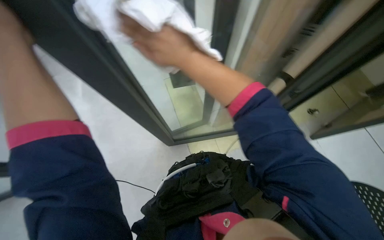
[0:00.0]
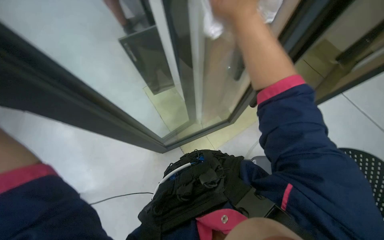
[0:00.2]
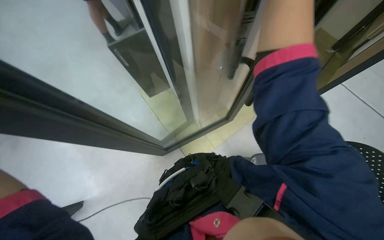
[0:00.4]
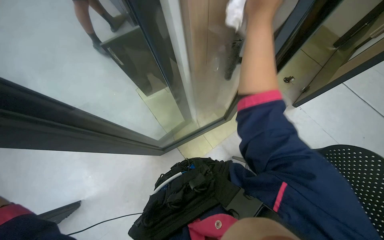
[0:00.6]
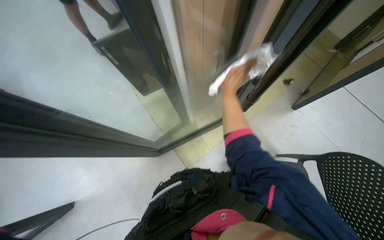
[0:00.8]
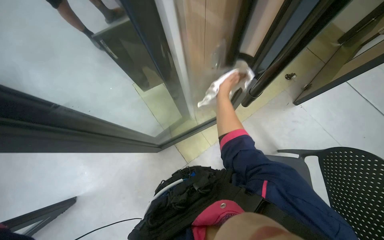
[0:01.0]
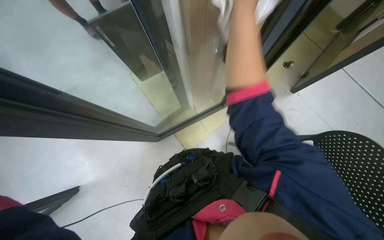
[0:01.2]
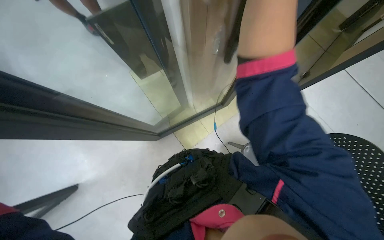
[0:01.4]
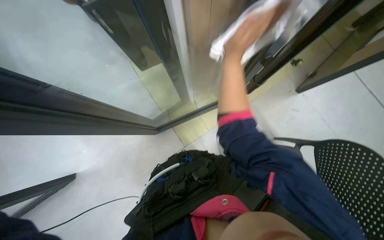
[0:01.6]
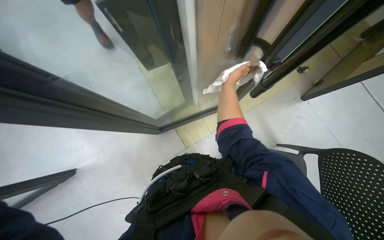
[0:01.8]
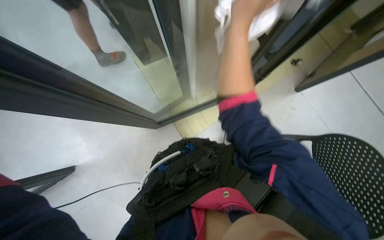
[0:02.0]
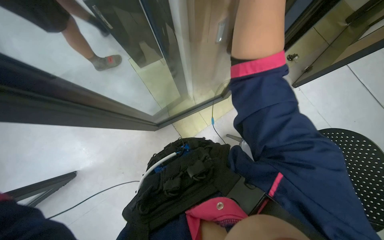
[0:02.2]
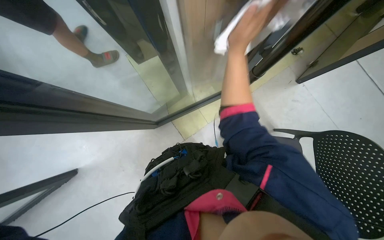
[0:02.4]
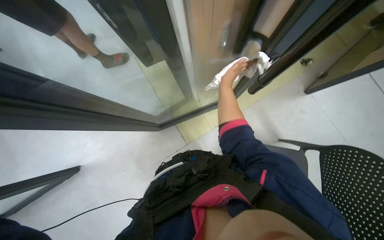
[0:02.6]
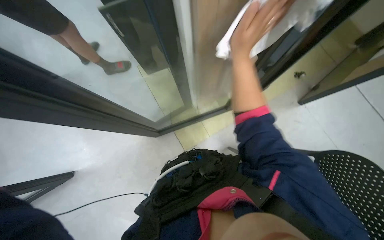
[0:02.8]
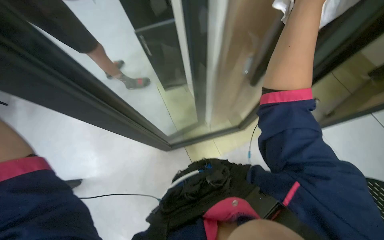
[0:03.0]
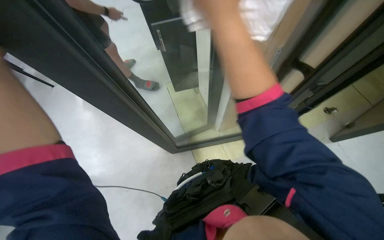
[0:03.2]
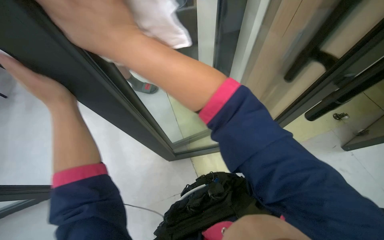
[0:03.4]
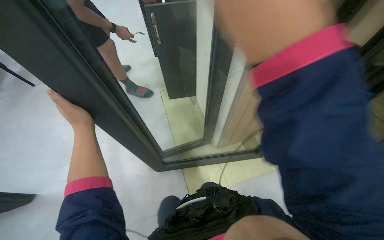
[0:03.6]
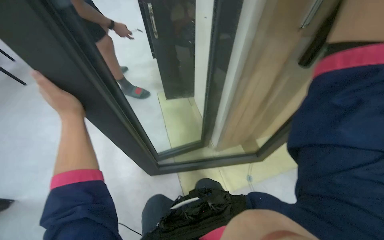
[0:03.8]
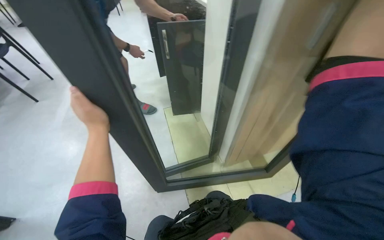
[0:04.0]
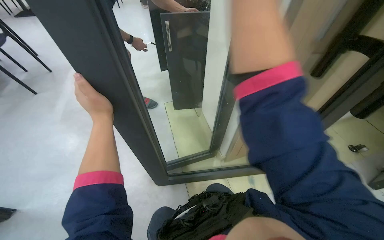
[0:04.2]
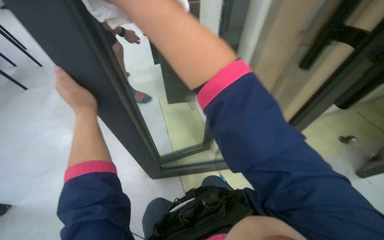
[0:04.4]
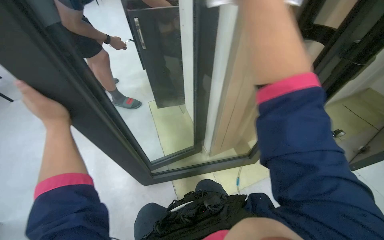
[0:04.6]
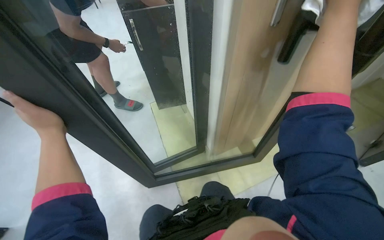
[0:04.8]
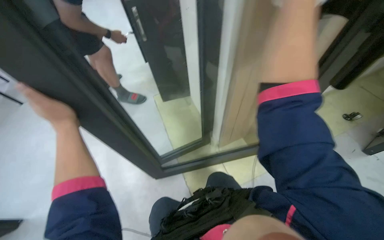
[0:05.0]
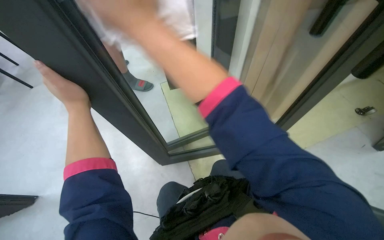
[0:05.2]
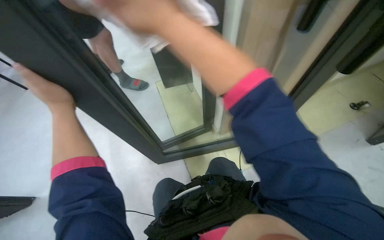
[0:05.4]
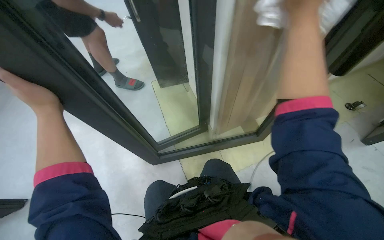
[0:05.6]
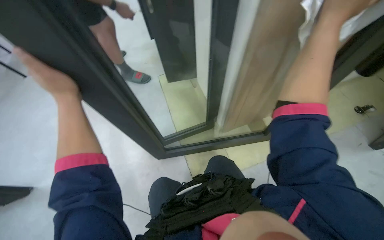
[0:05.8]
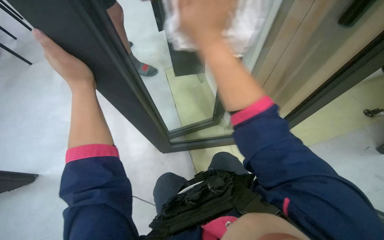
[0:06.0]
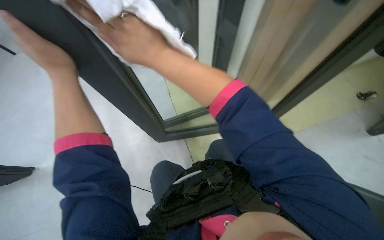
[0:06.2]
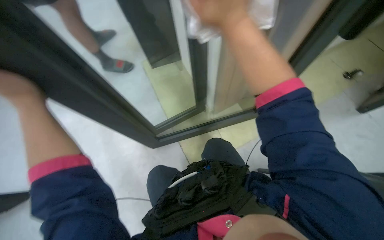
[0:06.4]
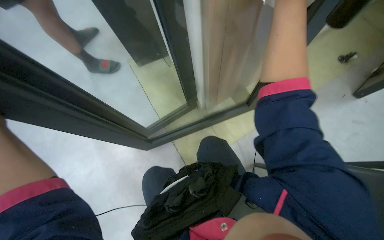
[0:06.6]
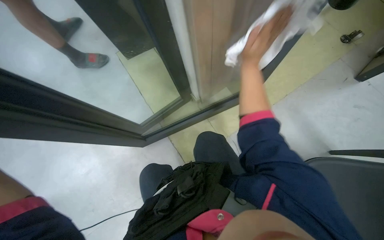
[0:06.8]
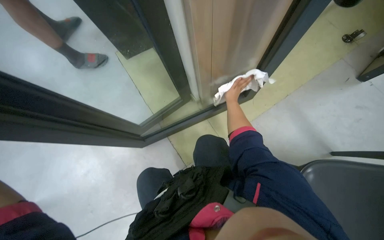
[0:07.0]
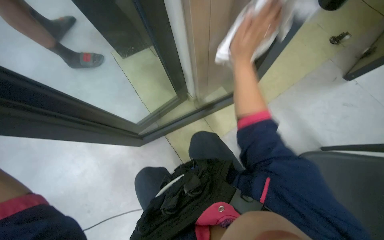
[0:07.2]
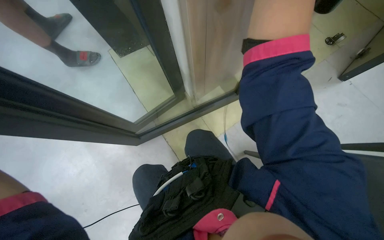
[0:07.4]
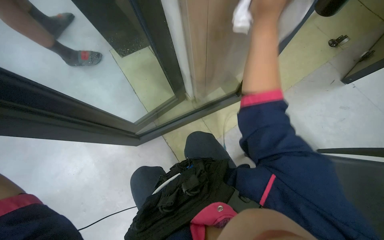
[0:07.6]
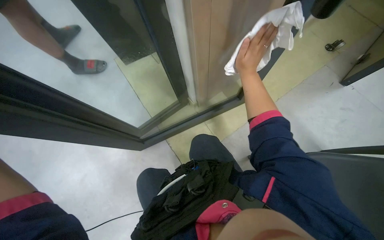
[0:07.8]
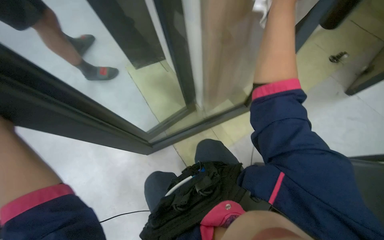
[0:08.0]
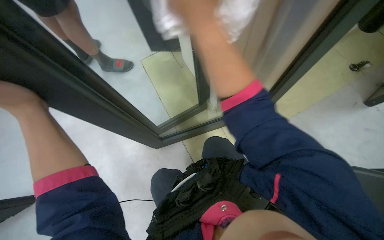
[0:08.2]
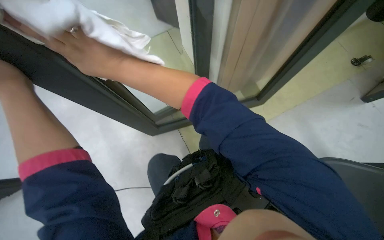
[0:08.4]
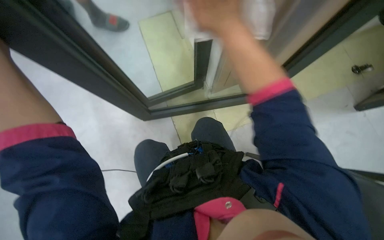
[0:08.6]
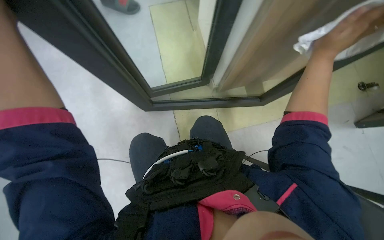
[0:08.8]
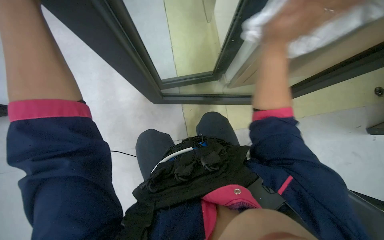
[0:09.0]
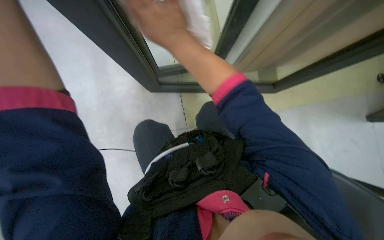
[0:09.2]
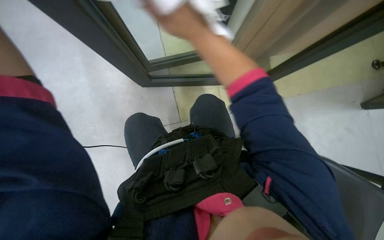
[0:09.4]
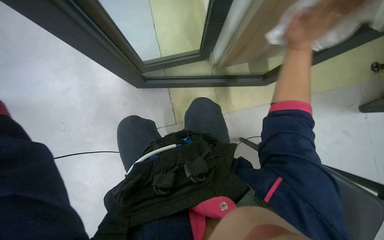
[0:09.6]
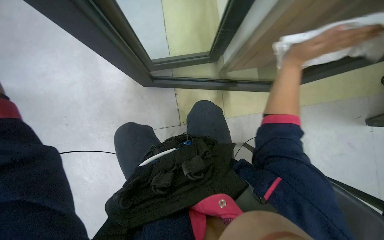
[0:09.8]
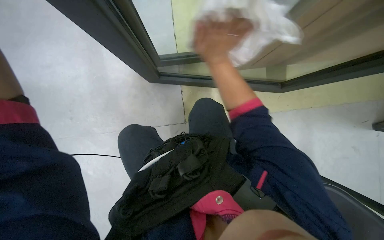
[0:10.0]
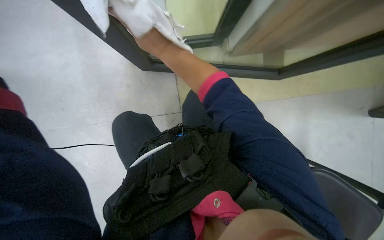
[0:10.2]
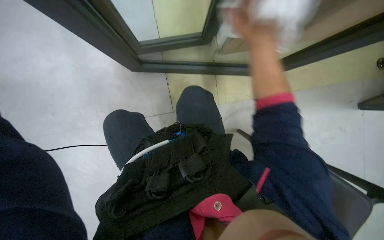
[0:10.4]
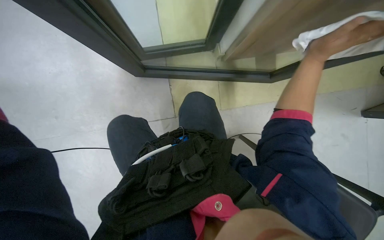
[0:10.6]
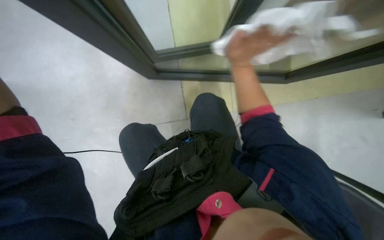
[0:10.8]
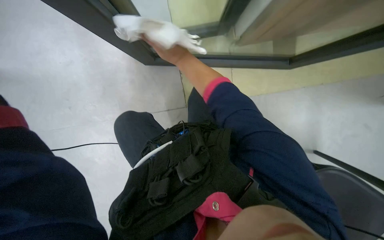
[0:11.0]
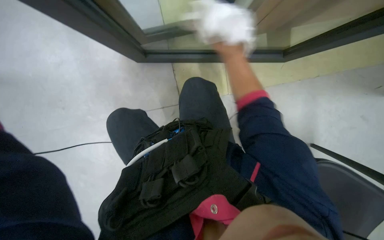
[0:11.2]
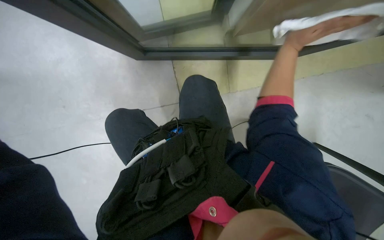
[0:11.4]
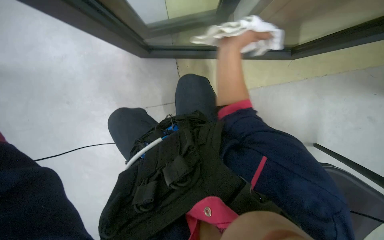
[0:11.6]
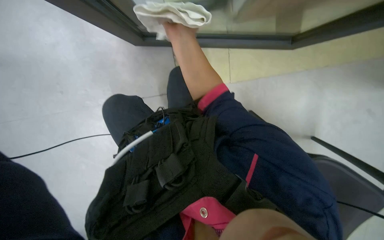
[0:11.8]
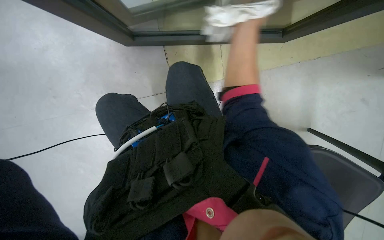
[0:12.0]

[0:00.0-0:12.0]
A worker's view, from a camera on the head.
Job: wiping surfaces.
The whole recording: Wiping glass partition. The worker sprays and wipes the glass partition with a cloth.
0:00.0 to 0:01.6: The right hand moves nearer and farther over approximately 30 cm, changing direction 2 times.
0:09.0 to 0:10.4: The right hand swings left and right, some 35 cm each way, with 3 reversals.
0:10.4 to 0:12.0: The right hand swings left and right, about 35 cm each way, with 3 reversals.

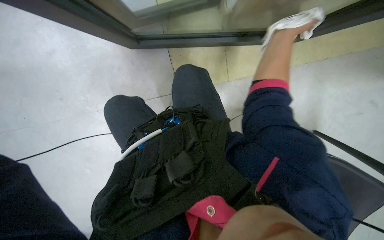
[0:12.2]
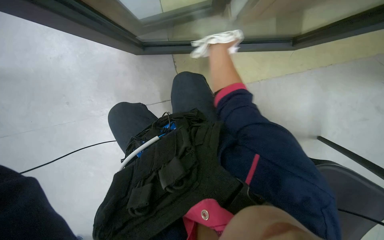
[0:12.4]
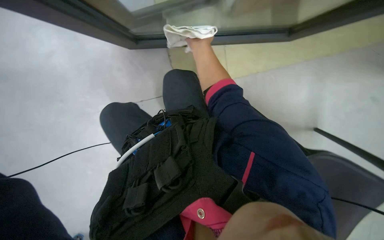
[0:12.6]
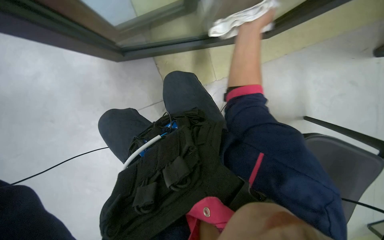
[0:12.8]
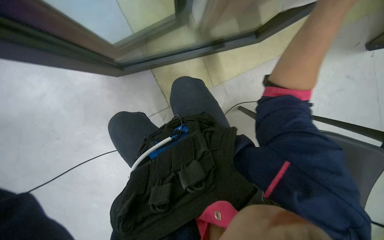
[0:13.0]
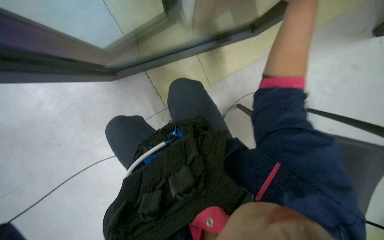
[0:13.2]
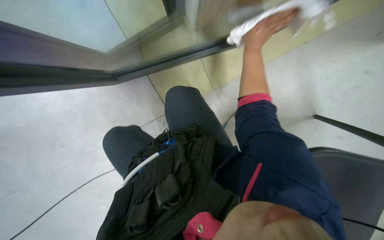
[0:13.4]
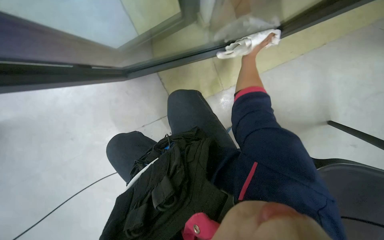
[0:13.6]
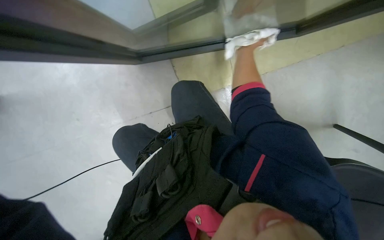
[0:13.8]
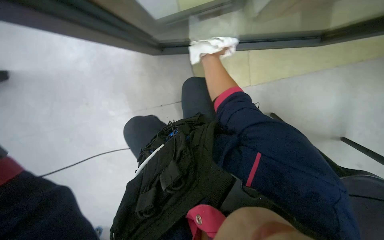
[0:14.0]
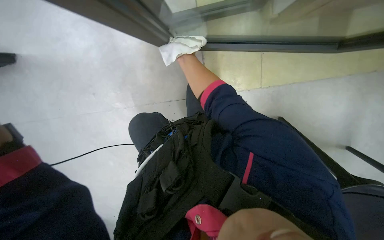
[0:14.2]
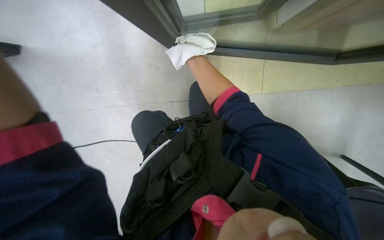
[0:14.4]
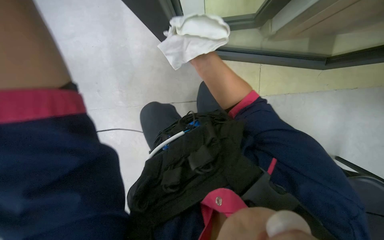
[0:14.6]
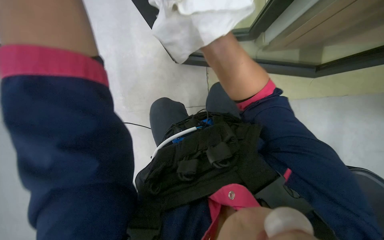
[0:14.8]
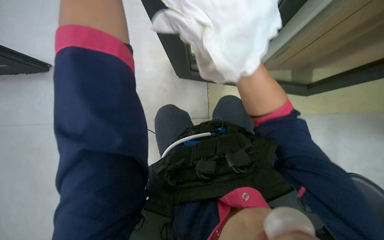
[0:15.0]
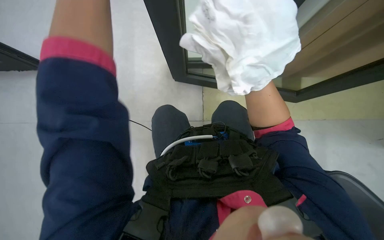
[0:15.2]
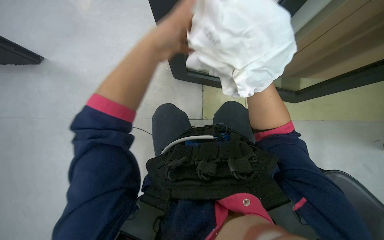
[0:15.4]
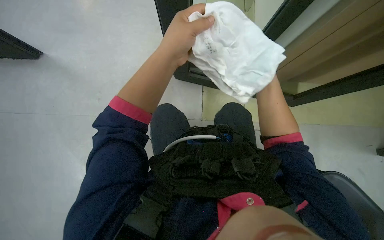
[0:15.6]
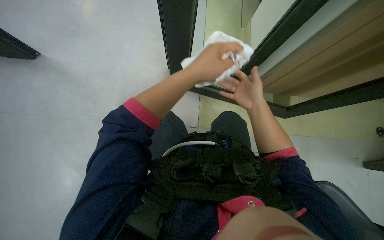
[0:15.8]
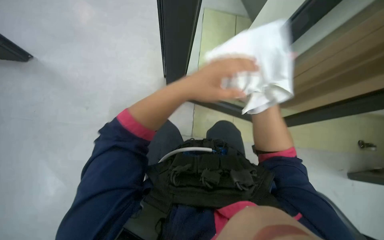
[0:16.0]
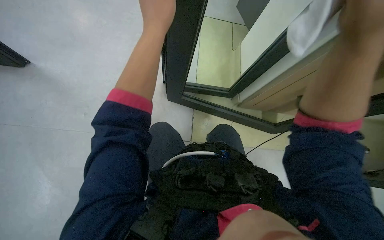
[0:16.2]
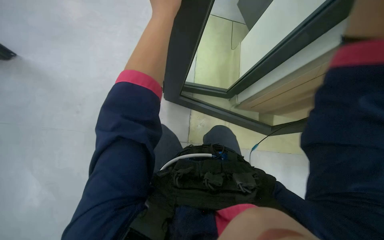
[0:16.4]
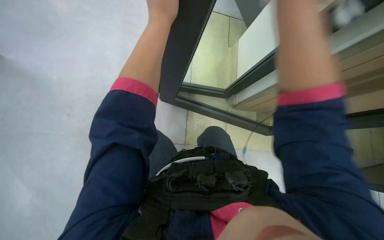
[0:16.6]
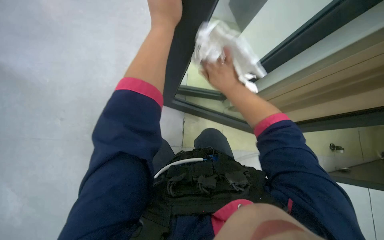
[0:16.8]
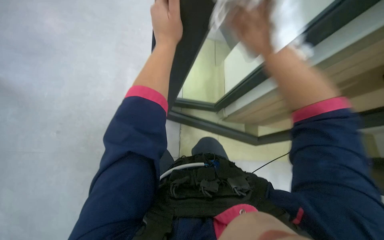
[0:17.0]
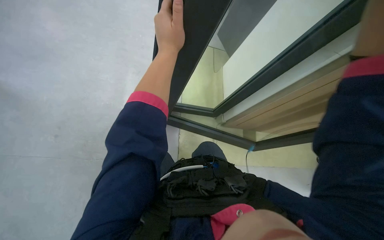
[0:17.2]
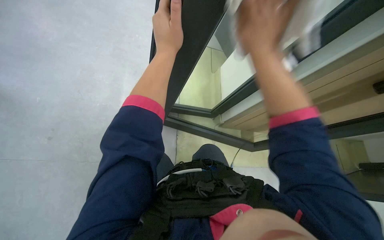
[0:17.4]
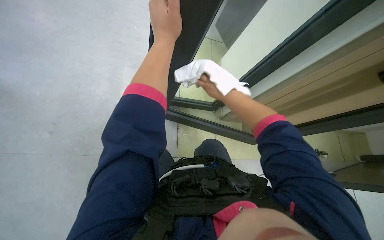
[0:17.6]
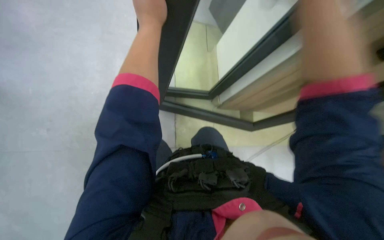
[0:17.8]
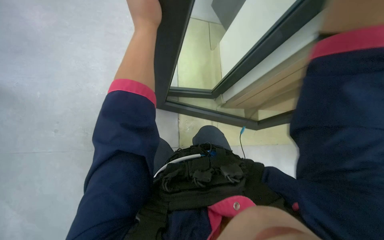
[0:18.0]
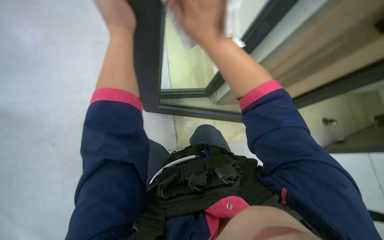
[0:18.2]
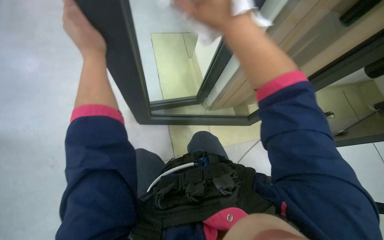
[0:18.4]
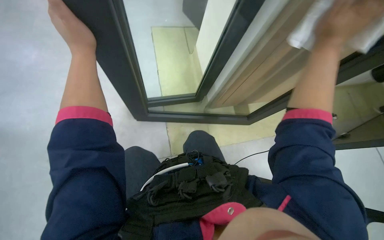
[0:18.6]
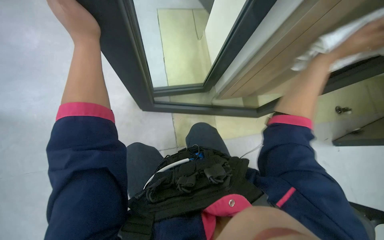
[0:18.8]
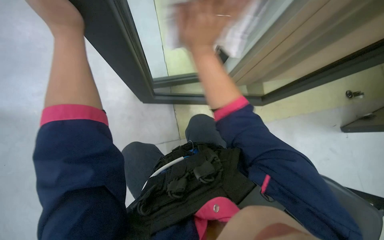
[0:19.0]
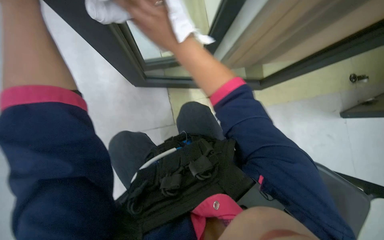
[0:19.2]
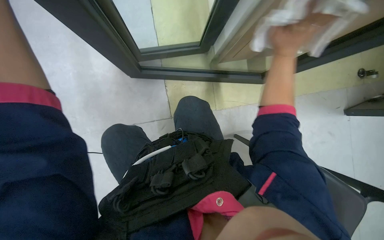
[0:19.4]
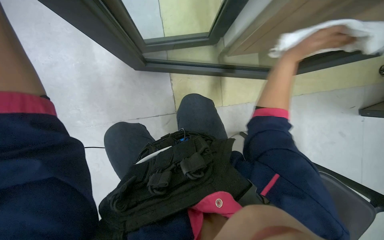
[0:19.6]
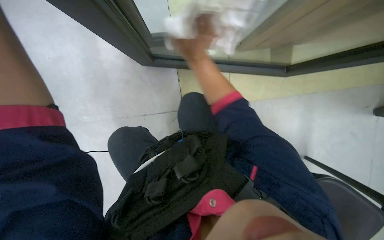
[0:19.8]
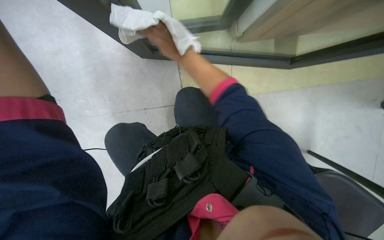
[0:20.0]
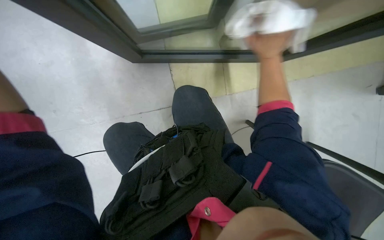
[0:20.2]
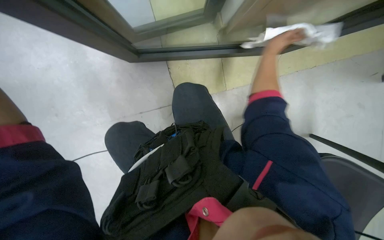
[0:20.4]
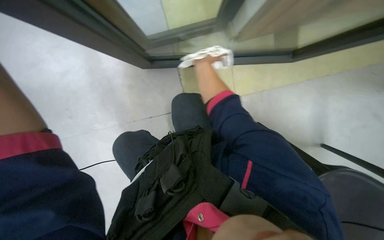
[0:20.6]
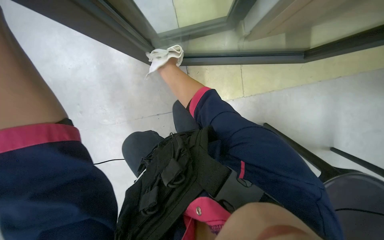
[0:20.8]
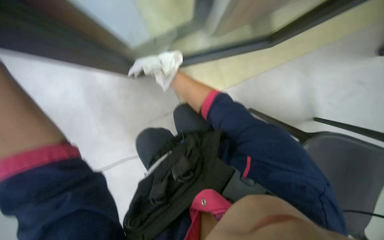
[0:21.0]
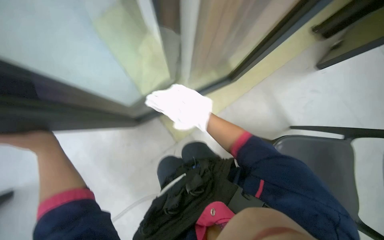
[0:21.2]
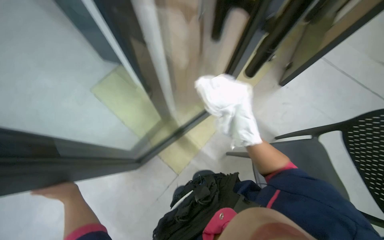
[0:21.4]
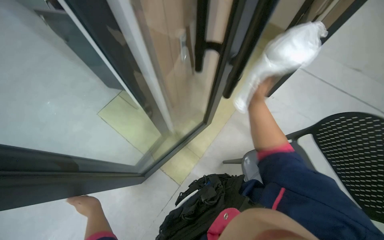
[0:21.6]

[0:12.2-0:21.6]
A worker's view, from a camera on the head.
Job: wiping surfaces.
The whole recording: Wiping glass partition. The worker sprays and wipes the glass partition with a cloth.
0:12.2 to 0:13.8: The right hand heads farther from the camera and to the right, covering approximately 15 cm.
0:18.4 to 0:20.0: The wearer looks roughly 20 degrees further downward.
0:20.0 to 0:21.6: The view tilts some 10 degrees upward.
